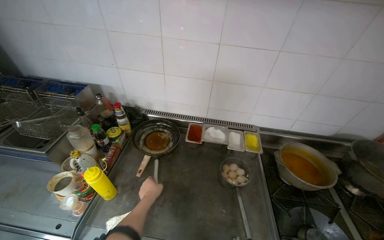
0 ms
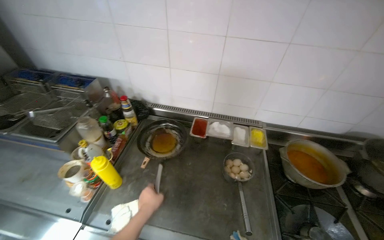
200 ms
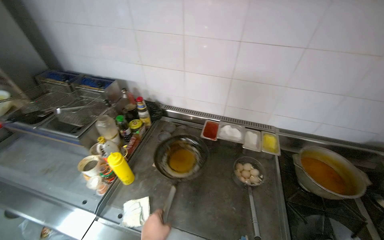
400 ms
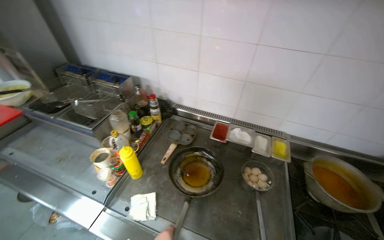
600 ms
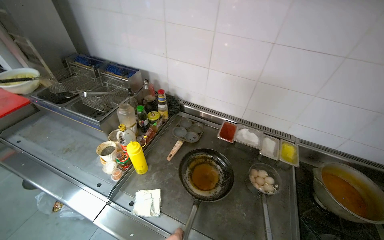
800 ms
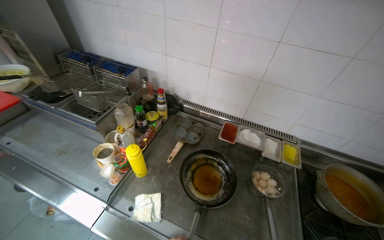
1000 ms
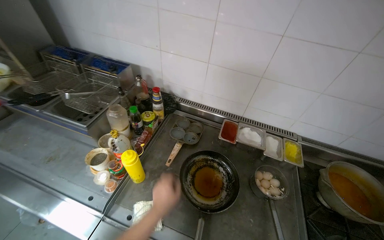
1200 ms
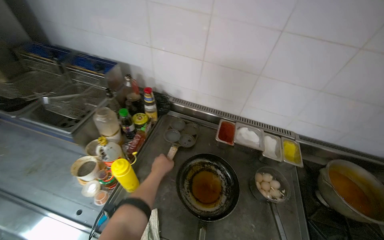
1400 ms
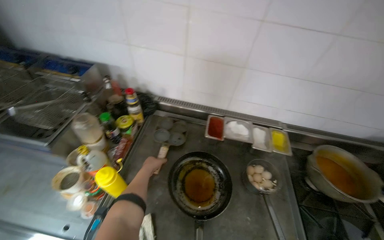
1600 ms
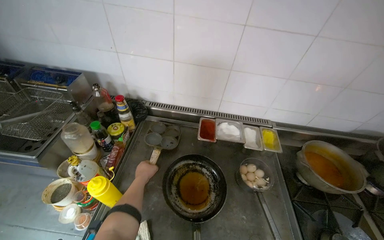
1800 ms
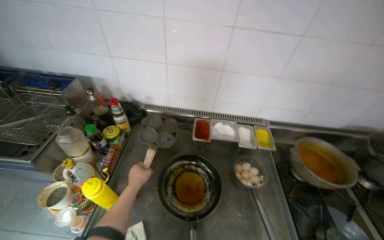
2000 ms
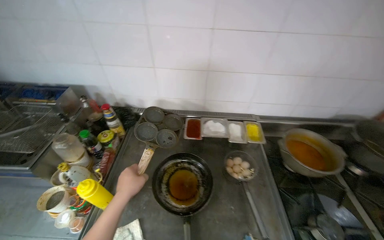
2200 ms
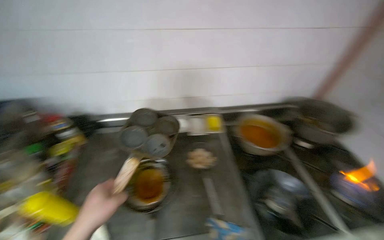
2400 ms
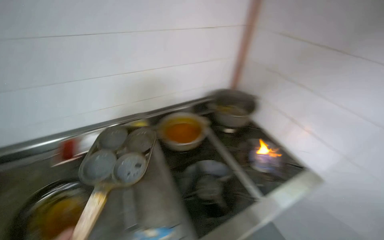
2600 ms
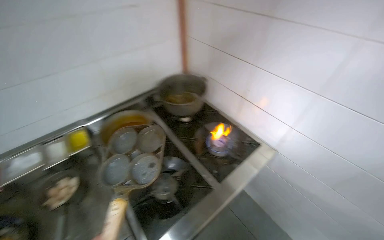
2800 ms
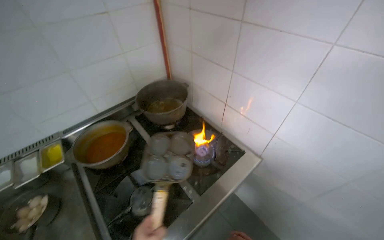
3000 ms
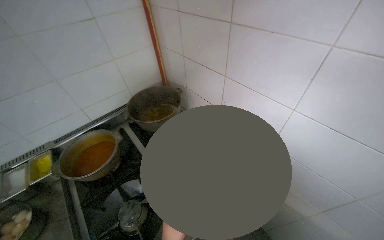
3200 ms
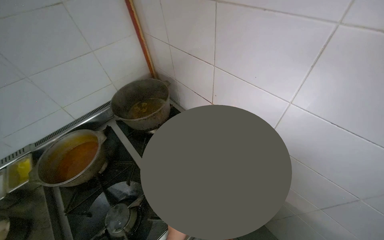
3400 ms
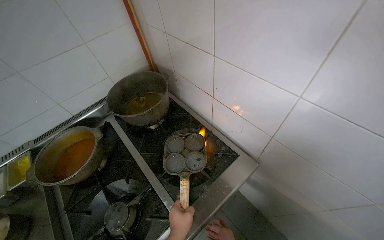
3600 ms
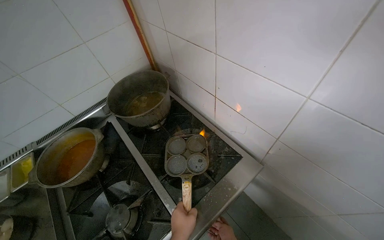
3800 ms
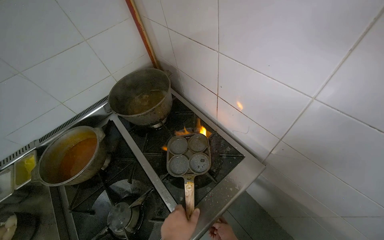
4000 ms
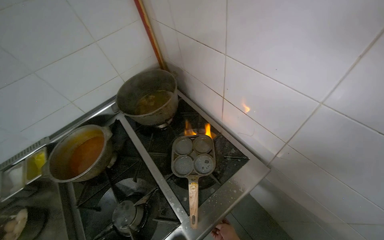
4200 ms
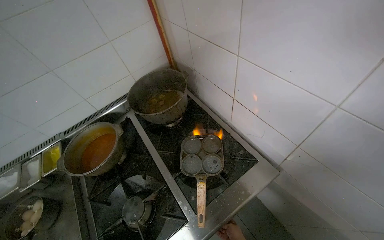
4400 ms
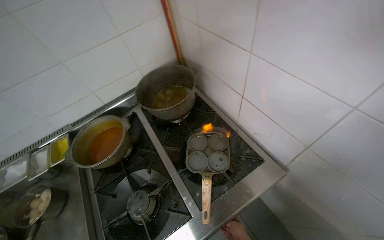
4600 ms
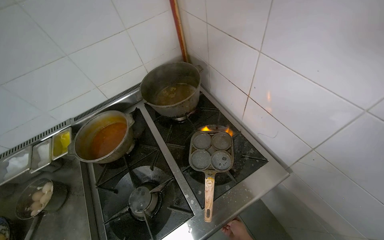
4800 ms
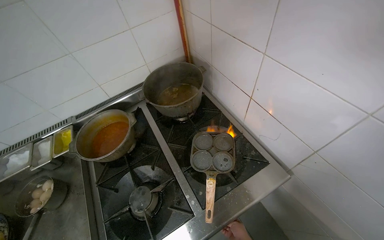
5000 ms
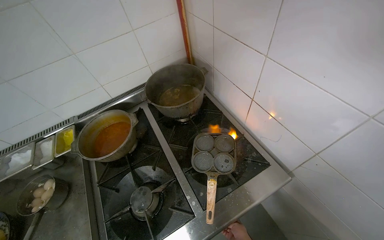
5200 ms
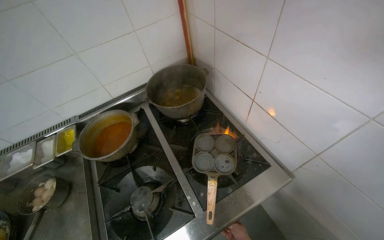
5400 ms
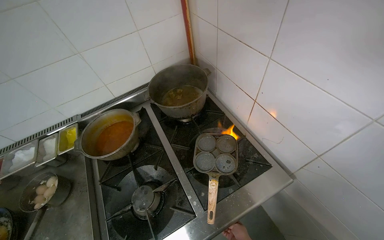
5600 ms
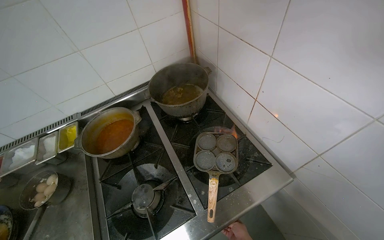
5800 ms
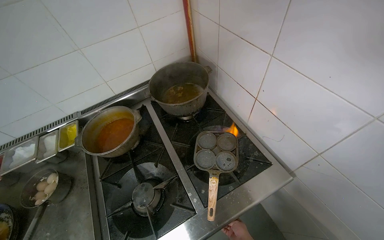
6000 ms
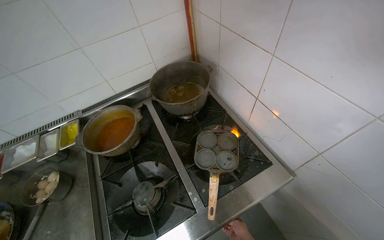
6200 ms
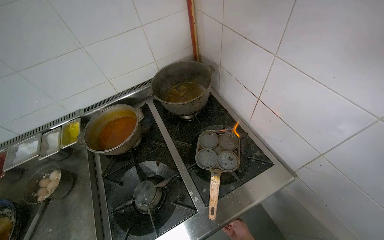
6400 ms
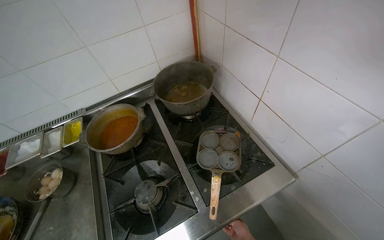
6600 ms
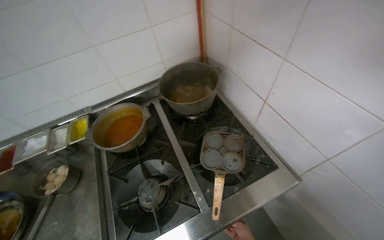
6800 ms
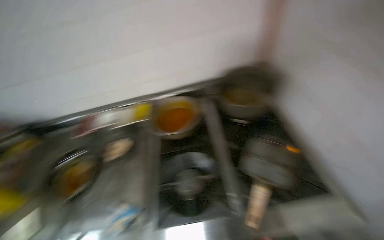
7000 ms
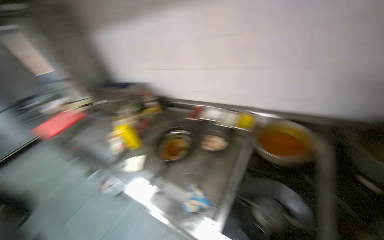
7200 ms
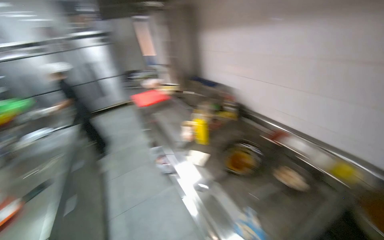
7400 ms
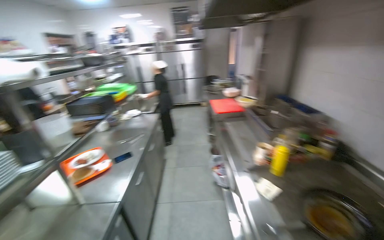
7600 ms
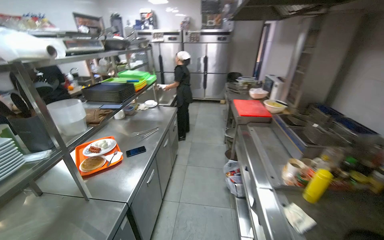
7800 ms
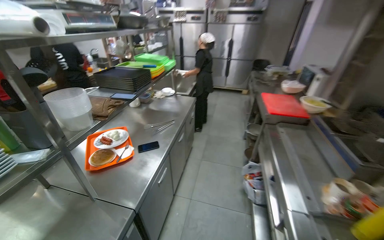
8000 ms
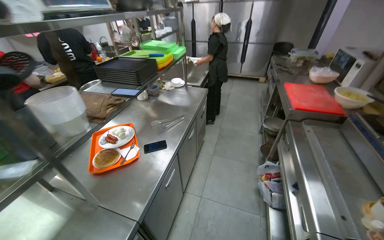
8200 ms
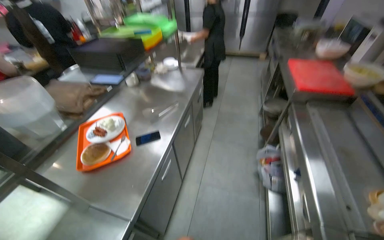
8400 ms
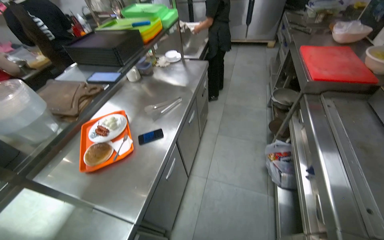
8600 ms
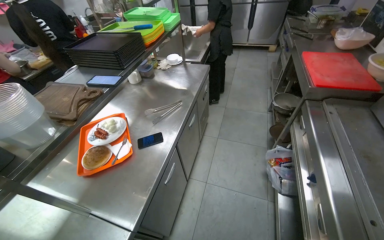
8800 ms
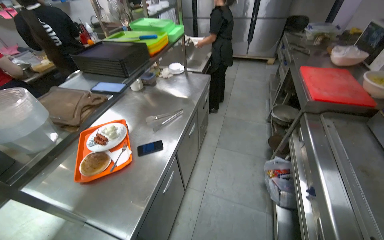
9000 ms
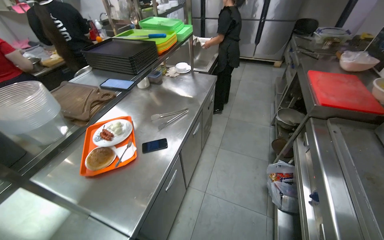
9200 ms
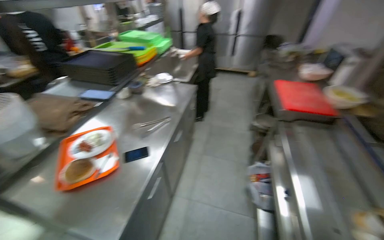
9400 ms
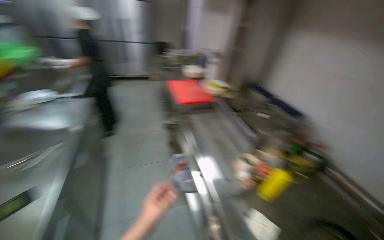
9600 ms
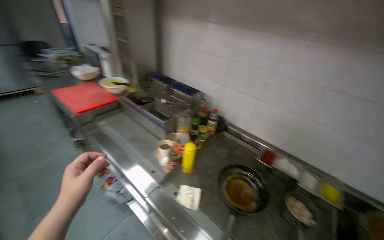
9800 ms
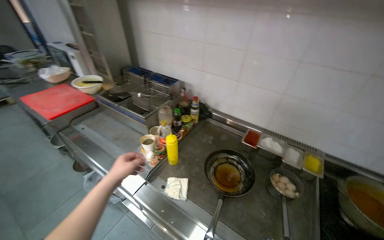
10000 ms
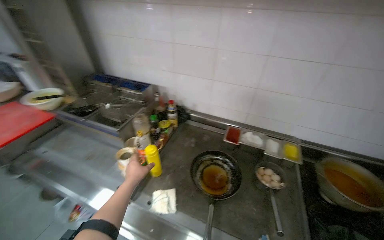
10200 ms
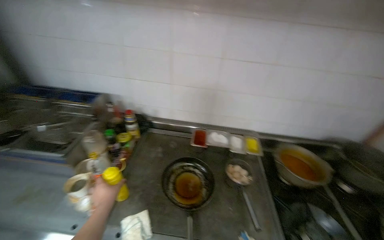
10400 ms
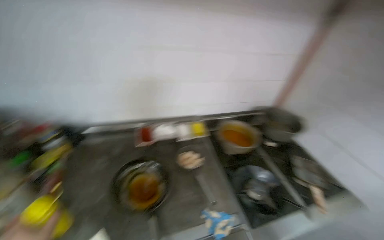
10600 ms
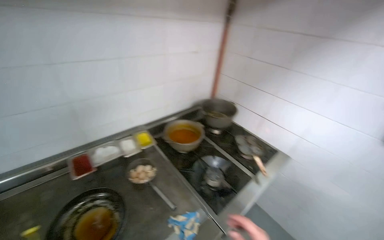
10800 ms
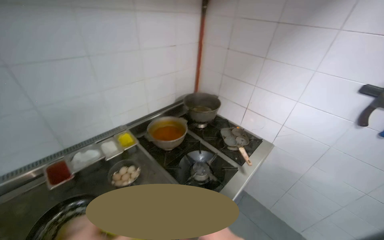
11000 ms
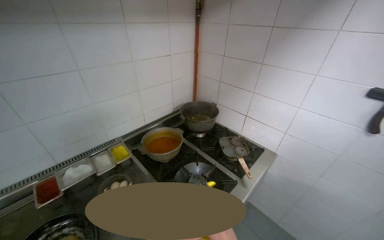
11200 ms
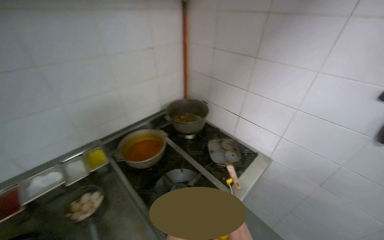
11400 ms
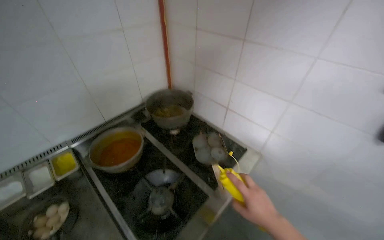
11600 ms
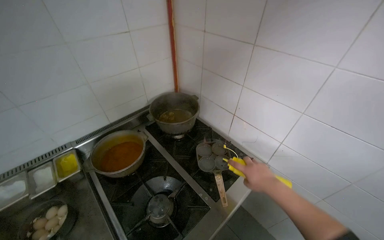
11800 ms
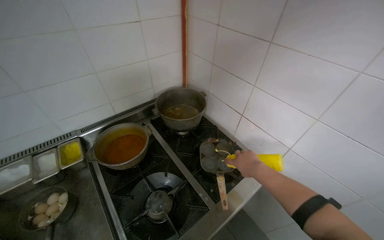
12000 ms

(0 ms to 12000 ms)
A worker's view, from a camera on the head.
Job: preparing food.
The whole recording: Preparing a Frying Pan. The worker places a frying pan on the stove and pours oil into it.
1600 ms - 3000 ms: The camera is carried some 80 cm. The wearer looks some 50 degrees further to the right.
6000 ms - 7600 ms: The head travels about 60 cm. The head rotates about 115 degrees to the left.
7600 ms - 9000 ms: The camera travels some 70 cm. The head turns to the left by about 20 degrees. The view tilts some 20 degrees downward.
9000 ms - 10400 ms: The wearer moves approximately 50 cm. The head rotates some 100 degrees to the right.
10400 ms - 12000 ms: The wearer moves some 80 cm. The wearer's head swings roughly 25 degrees to the right. The view tilts roughly 25 degrees downward.

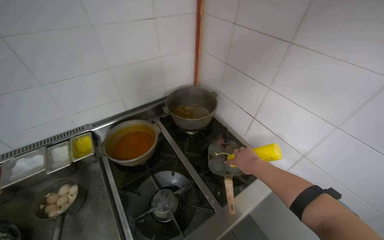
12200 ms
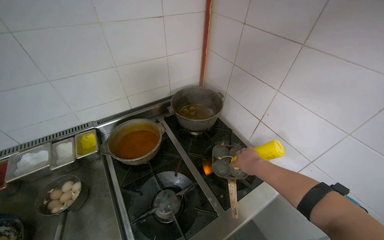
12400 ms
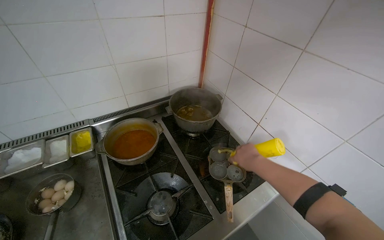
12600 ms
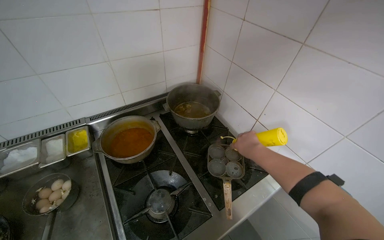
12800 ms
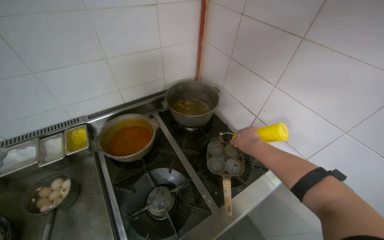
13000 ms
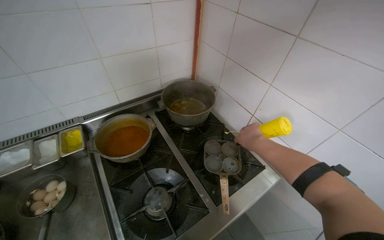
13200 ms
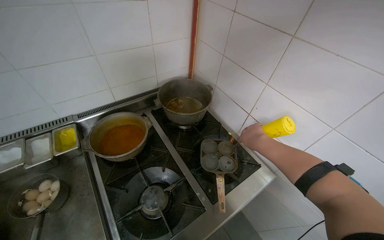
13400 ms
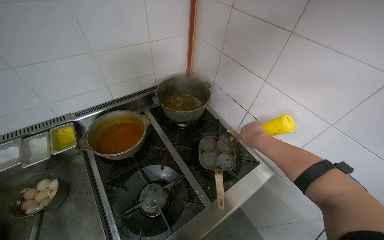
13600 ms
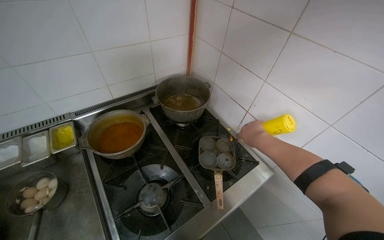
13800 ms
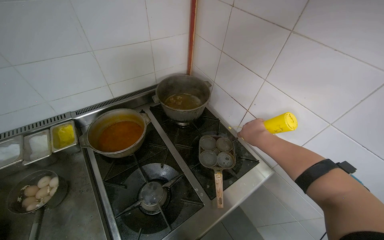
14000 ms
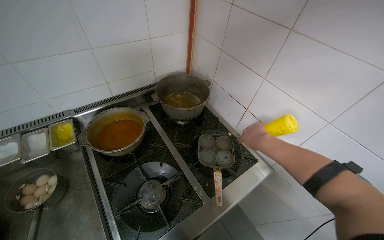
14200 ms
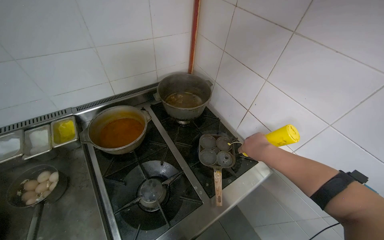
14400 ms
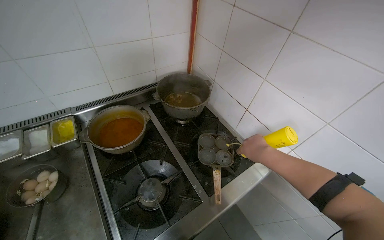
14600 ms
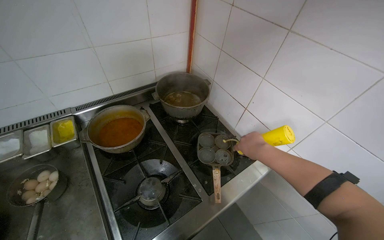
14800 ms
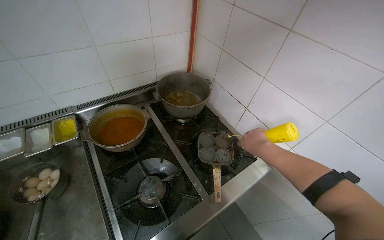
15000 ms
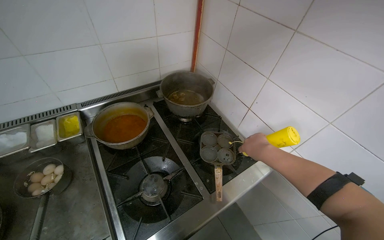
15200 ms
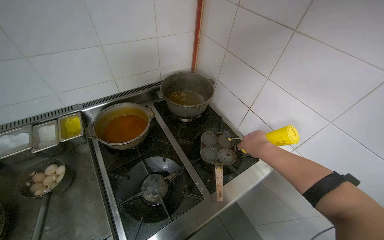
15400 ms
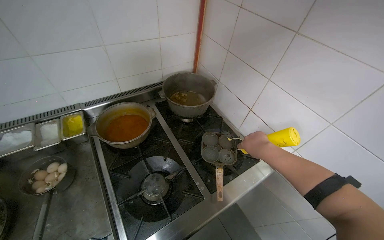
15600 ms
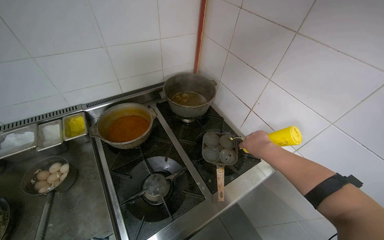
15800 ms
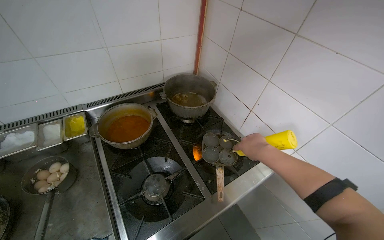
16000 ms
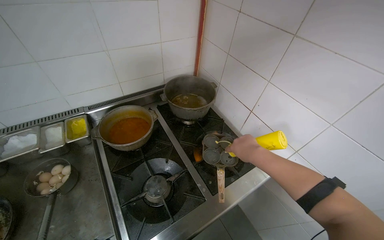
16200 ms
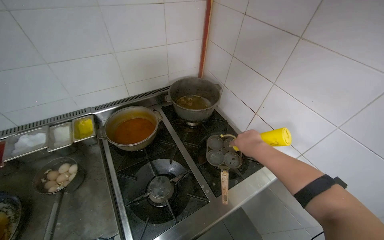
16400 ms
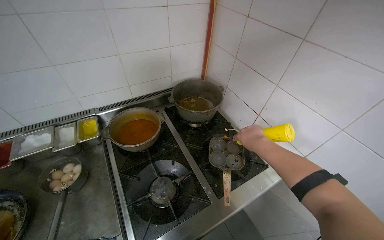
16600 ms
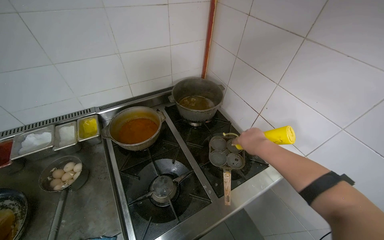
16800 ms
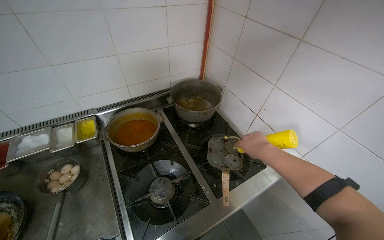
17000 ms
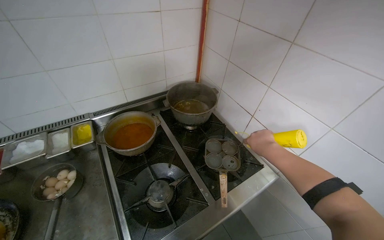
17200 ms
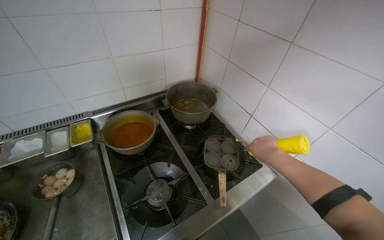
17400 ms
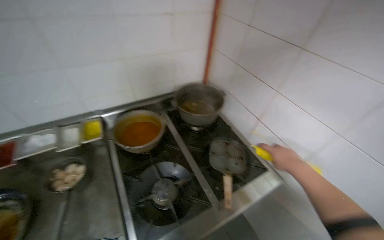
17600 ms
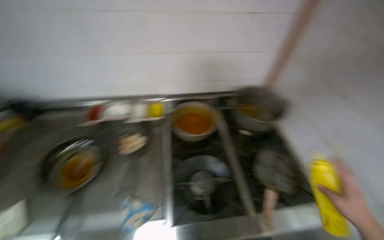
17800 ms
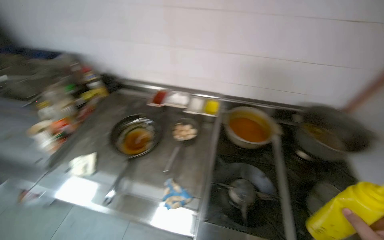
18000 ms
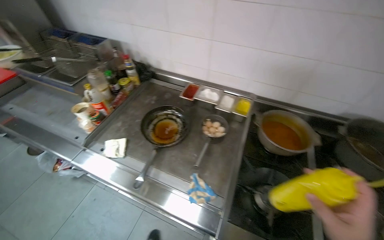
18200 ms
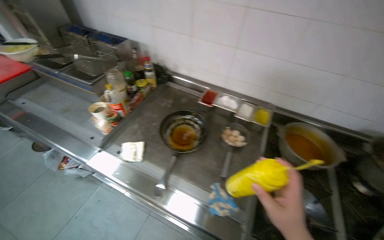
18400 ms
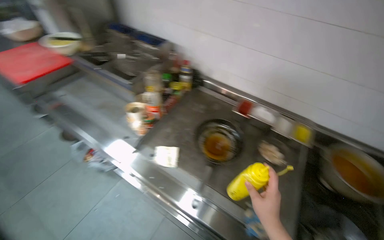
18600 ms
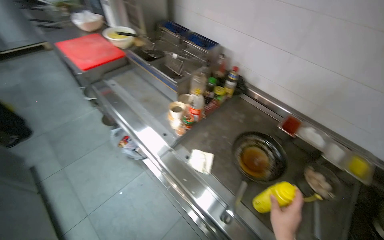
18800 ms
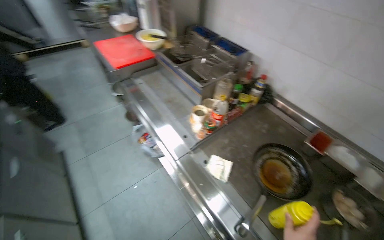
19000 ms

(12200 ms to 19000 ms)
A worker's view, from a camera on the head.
Job: preparing food.
The whole recording: Preparing a Frying Pan. The worker places a frying pan on the stove and pours oil into it.
16200 ms - 17600 ms: The right hand is displaced to the right by roughly 10 cm.
17600 ms - 19000 ms: The camera travels some 70 cm. The head turns to the left by roughly 80 degrees.
